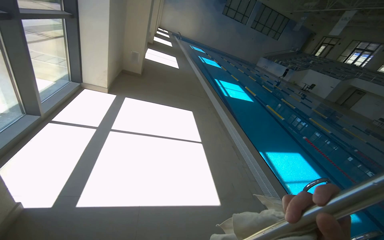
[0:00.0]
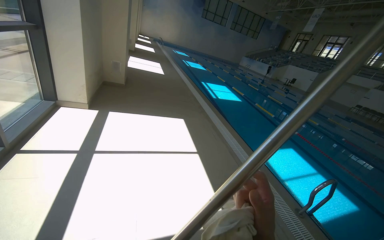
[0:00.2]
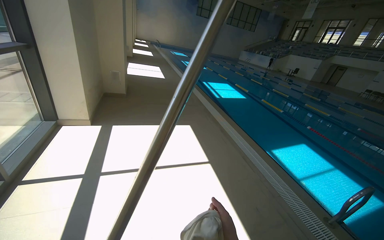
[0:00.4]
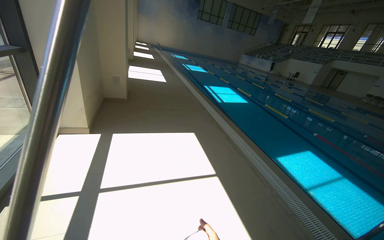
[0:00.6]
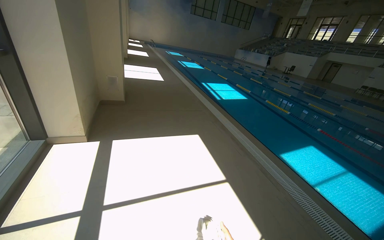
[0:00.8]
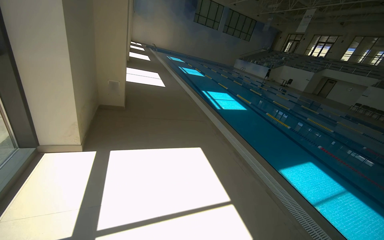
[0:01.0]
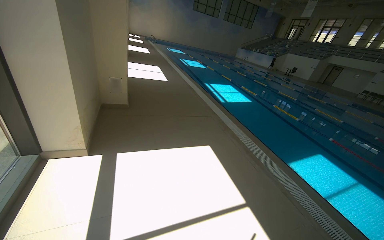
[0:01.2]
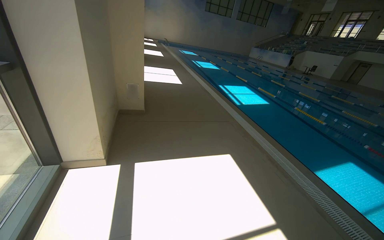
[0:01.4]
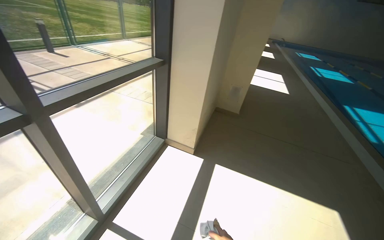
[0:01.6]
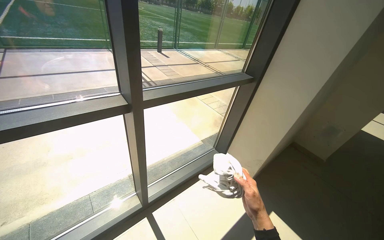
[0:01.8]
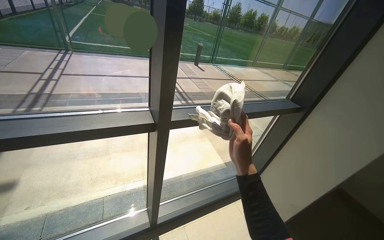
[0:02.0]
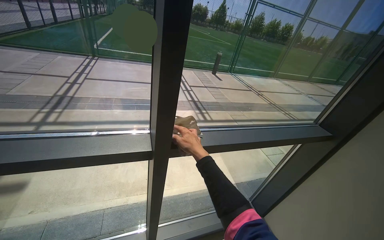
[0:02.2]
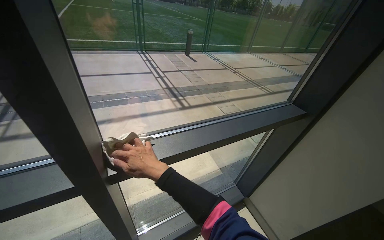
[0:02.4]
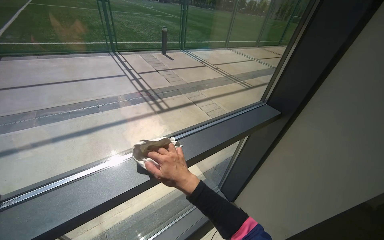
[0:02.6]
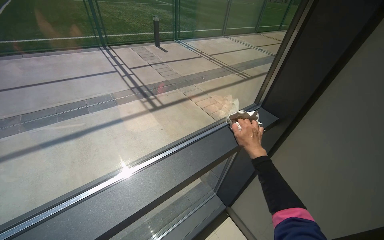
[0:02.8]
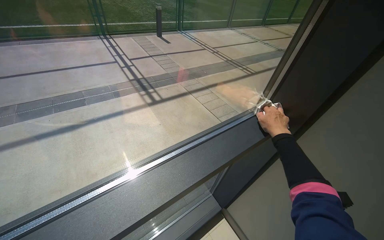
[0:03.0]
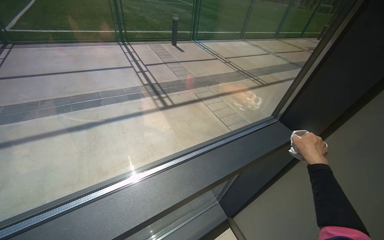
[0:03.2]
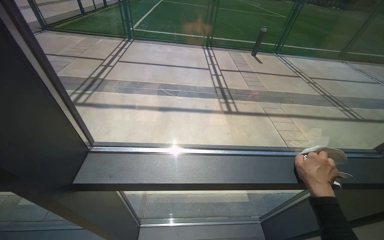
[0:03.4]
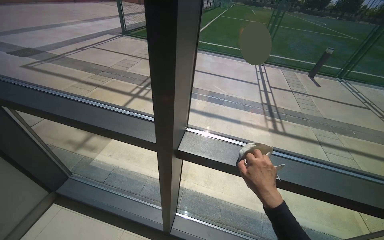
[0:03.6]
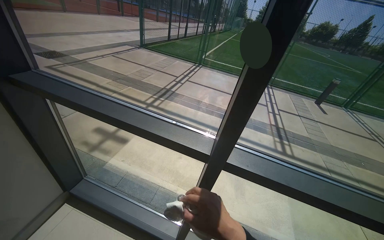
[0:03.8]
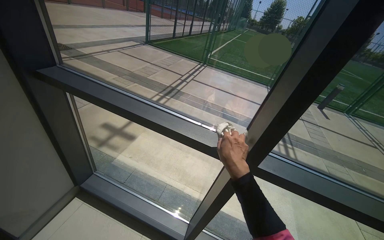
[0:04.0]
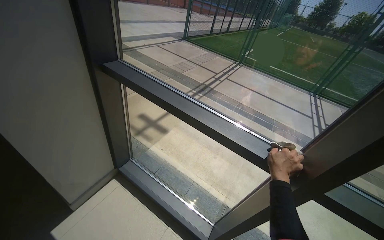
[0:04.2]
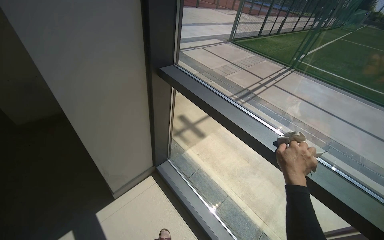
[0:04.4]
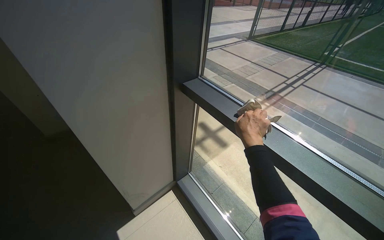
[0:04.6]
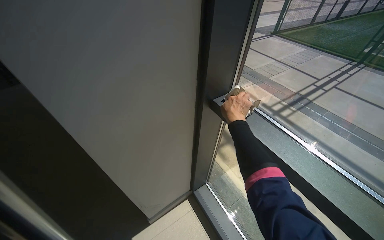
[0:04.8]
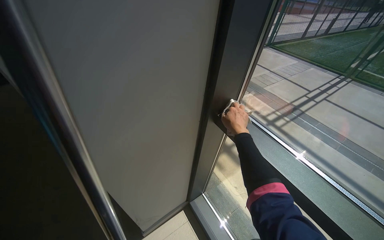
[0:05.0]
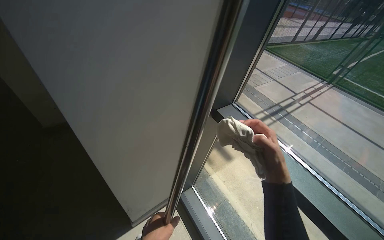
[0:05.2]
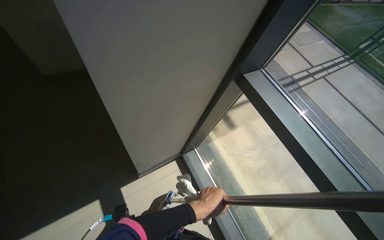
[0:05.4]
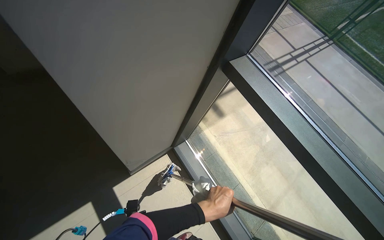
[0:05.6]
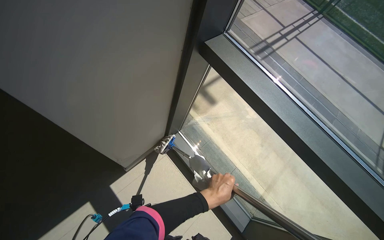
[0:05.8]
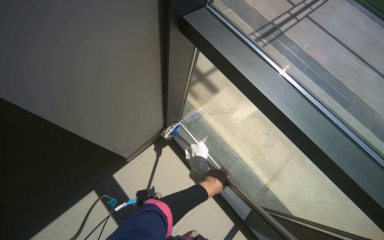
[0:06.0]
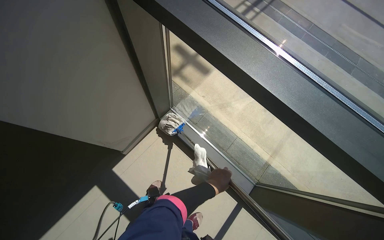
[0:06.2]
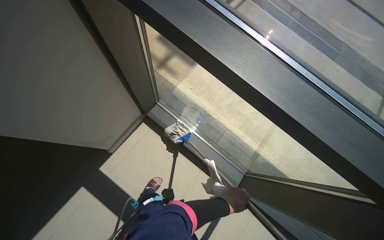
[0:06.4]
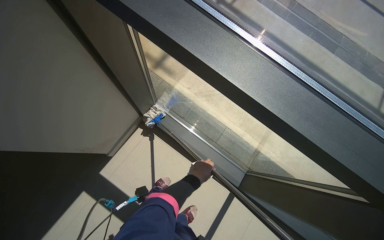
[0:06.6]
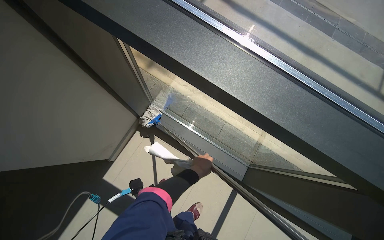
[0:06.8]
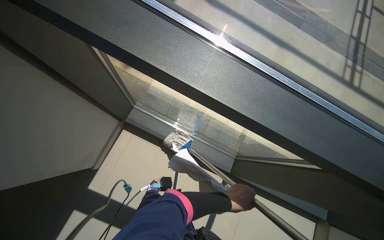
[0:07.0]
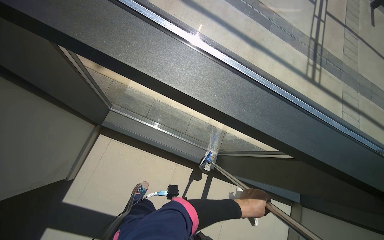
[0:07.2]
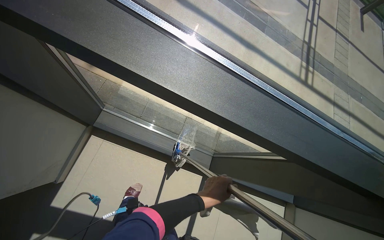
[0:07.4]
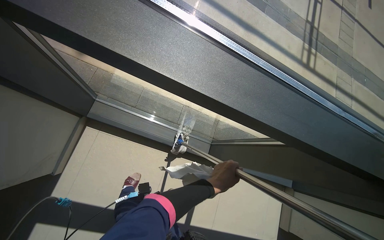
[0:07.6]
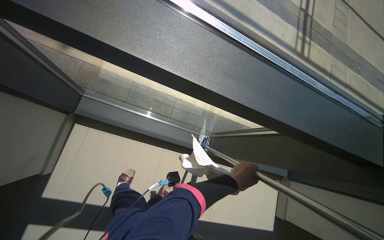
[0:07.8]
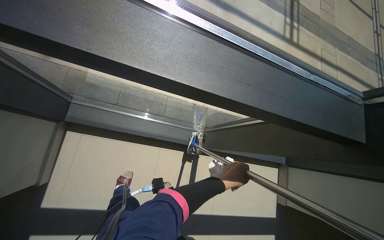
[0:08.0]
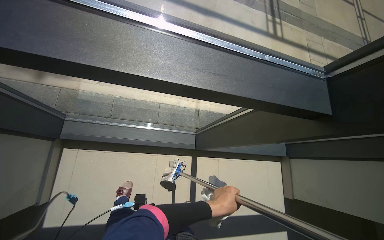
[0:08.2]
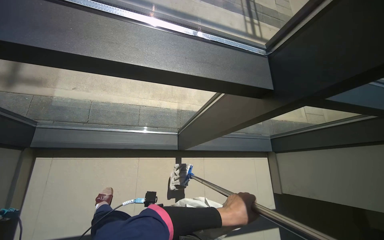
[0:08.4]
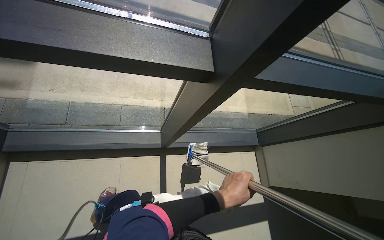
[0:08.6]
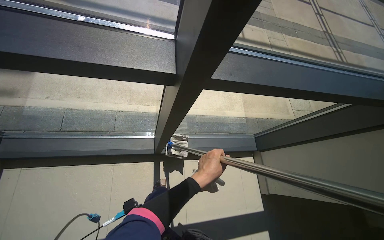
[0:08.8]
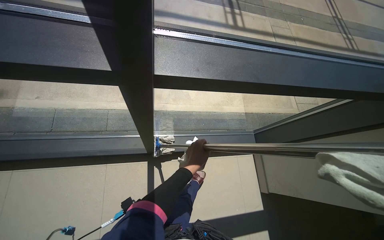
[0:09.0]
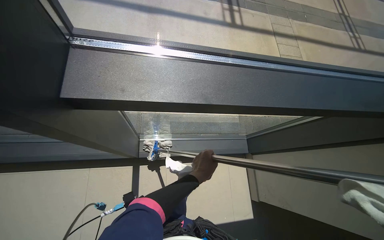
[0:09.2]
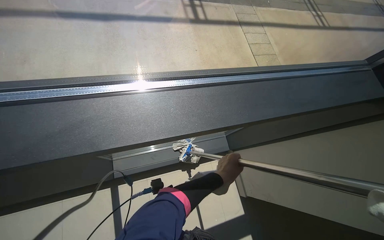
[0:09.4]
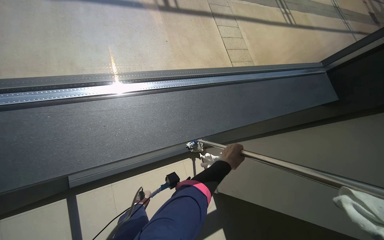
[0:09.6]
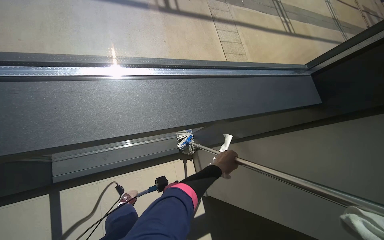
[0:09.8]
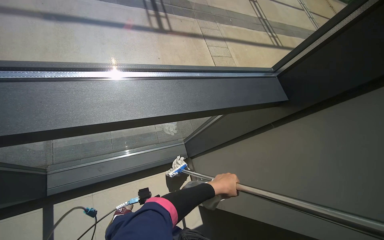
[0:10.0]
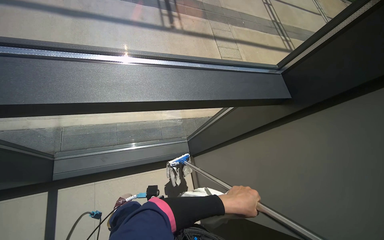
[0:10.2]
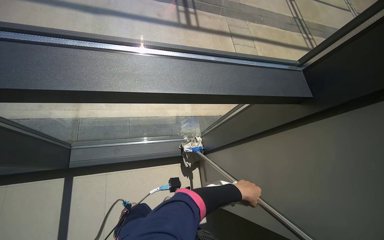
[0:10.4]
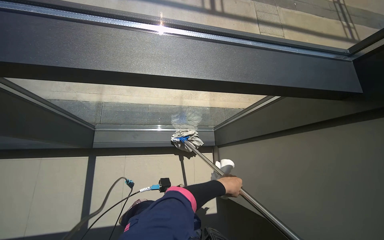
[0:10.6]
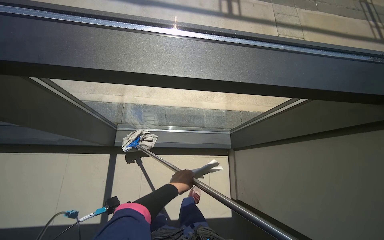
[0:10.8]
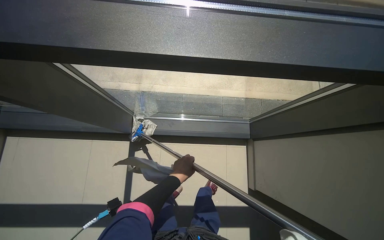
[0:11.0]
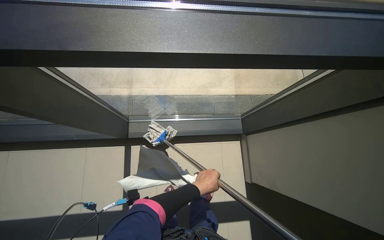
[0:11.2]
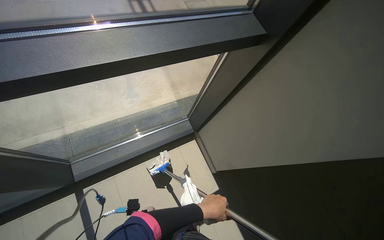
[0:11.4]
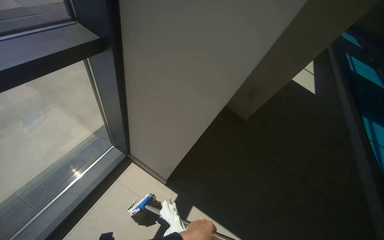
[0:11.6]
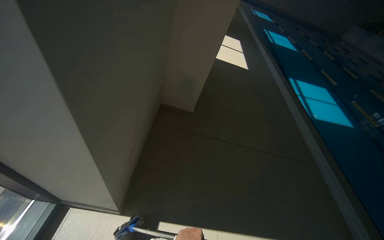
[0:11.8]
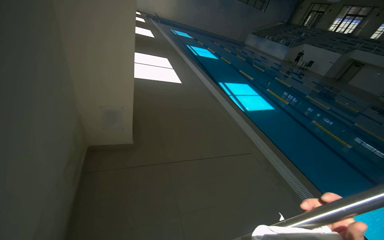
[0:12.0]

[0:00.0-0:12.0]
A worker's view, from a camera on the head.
Job: cleaning windows.
The whole recording: Cleaning windows and frames. The worker cleans the large windows and their frames using a cloth and a mop.
0.0 to 1.6 s: The camera is carried some 1.5 m. The camera sweeps to the left, by some 30 degrees.
1.6 to 3.0 s: The wearer moves approximately 1 m. The head rotates approximately 35 degrees to the left.
3.0 to 4.4 s: The head travels some 1 m. The wearer's head swings approximately 80 degrees to the left. The camera pitches upward, by approximately 15 degrees.
4.4 to 6.0 s: The wearer moves roughly 40 cm. The view tilts roughly 25 degrees downward.
7.6 to 9.0 s: The head travels to the right, roughly 60 cm.
9.0 to 10.4 s: The camera travels roughly 50 cm.
10.4 to 12.0 s: The camera is carried roughly 40 cm. The wearer's head swings some 65 degrees to the right.

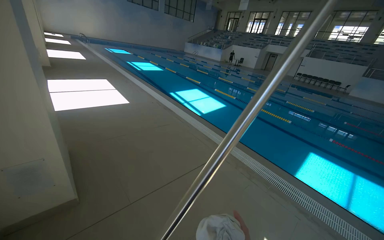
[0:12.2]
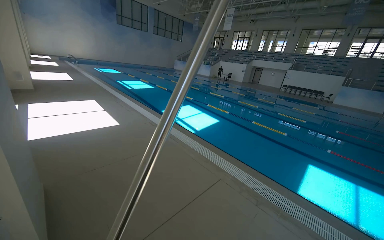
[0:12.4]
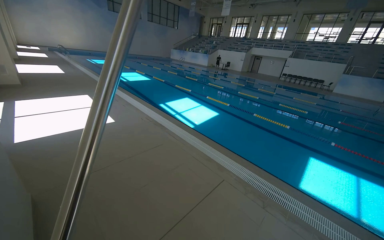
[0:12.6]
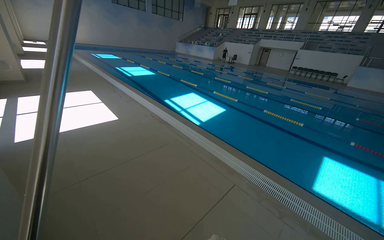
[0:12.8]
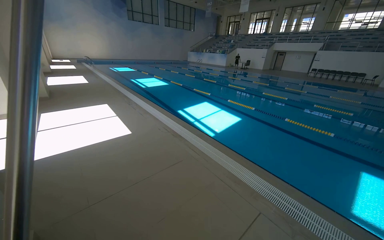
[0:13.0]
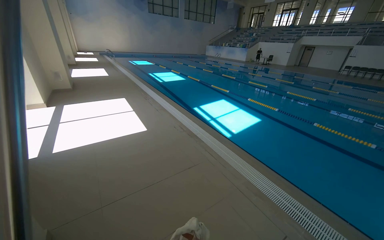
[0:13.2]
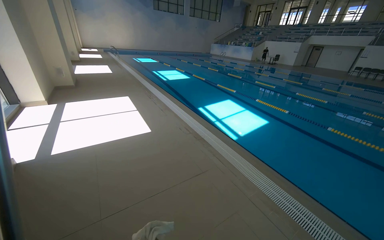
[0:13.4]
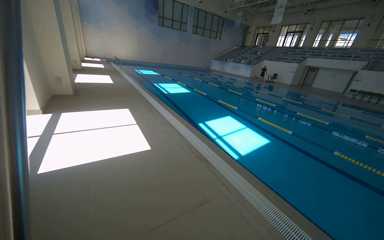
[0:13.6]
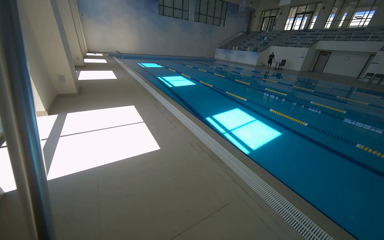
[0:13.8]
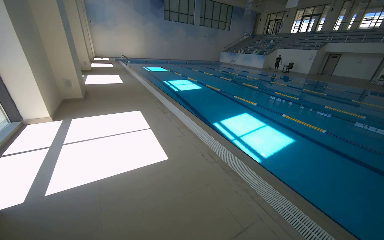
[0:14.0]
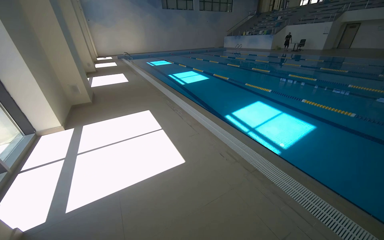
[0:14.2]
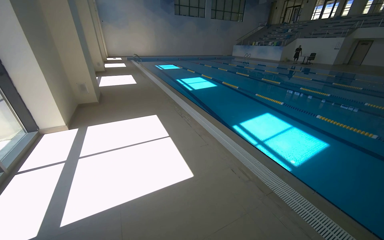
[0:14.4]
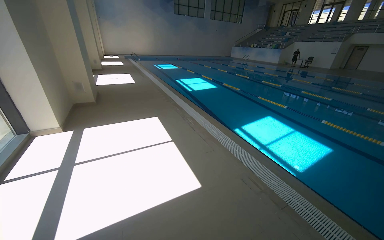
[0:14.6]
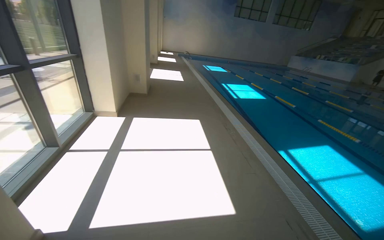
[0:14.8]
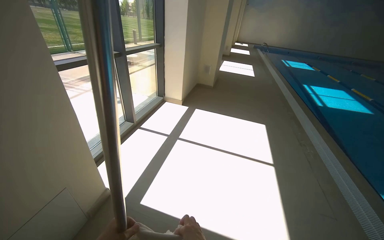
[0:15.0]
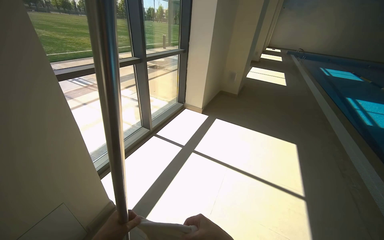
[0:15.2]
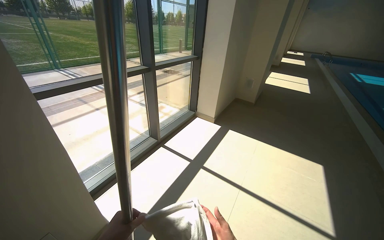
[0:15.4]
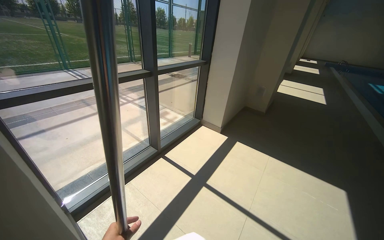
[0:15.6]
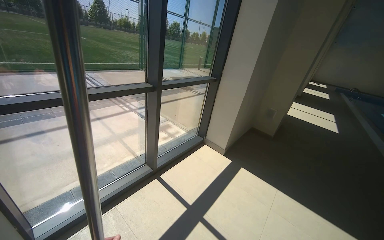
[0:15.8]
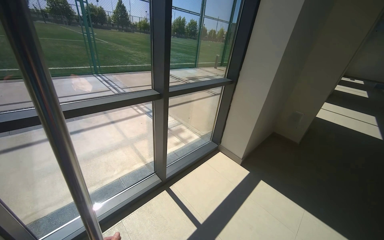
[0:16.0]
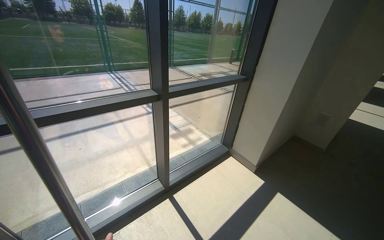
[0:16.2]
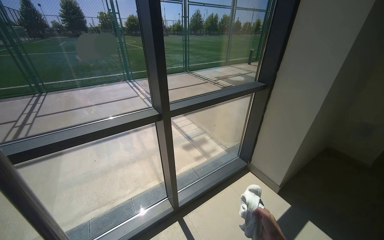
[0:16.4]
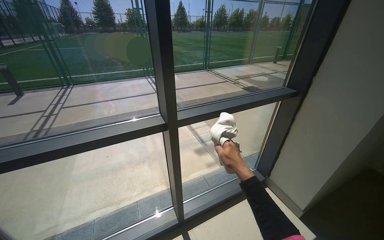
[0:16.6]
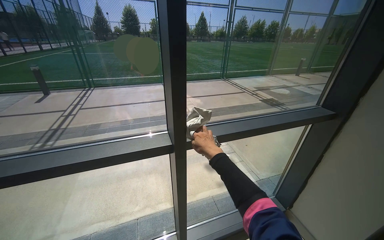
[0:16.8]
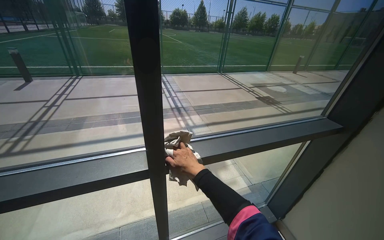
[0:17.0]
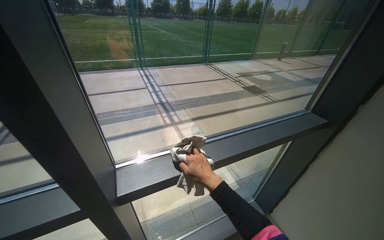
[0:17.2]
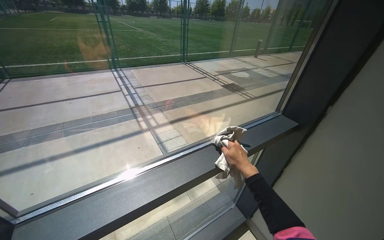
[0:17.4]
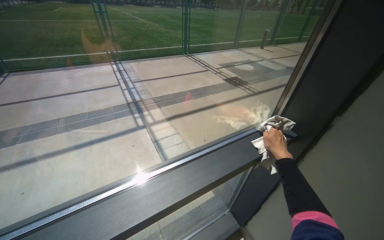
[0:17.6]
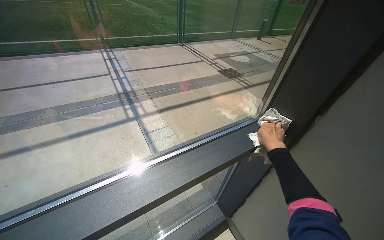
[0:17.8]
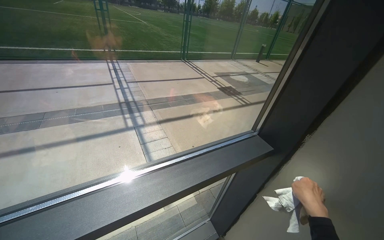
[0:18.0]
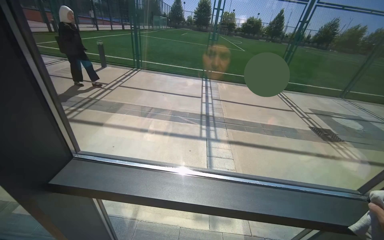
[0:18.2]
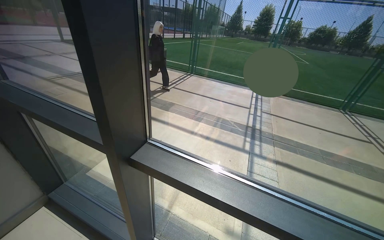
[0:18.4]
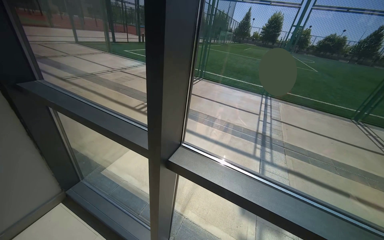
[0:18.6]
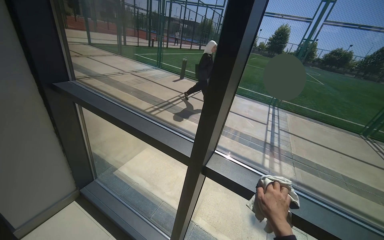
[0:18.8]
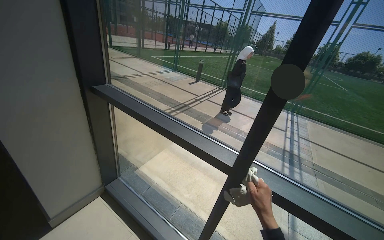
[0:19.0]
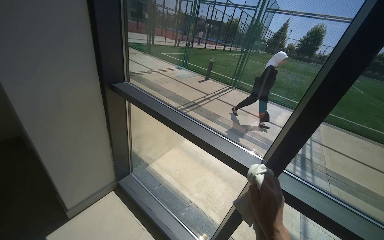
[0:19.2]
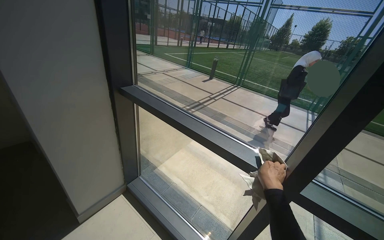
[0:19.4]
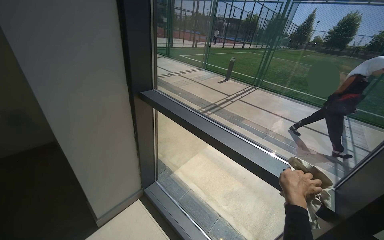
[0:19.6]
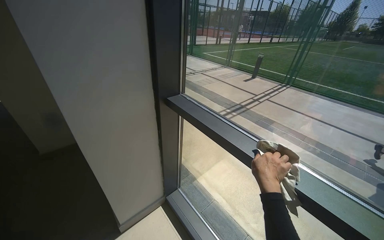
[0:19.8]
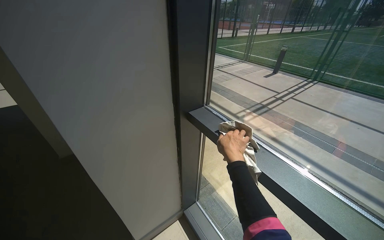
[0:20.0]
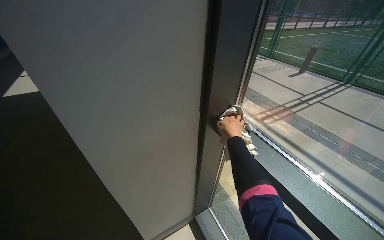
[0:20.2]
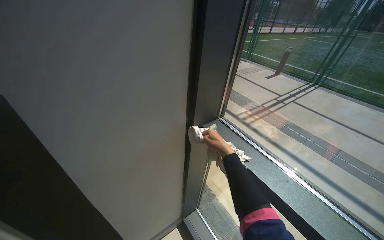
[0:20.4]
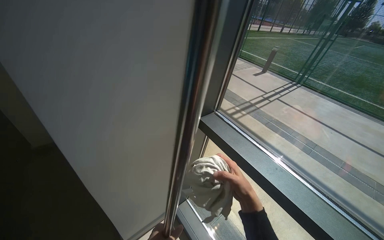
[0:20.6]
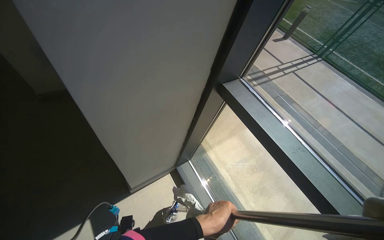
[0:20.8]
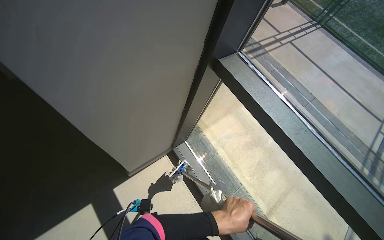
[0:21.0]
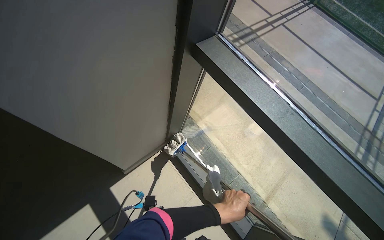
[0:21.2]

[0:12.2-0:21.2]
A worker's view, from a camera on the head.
Job: cleaning windows.
The whole recording: Cleaning windows and frames. The worker cleans the large windows and their frames using a cloth and a mop.
13.8 to 15.2 s: The camera is carried approximately 1.5 m. The wearer's head swings some 55 degrees to the left.
15.2 to 16.6 s: The wearer moves about 1.5 m. The head rotates approximately 40 degrees to the left.
16.6 to 18.2 s: The camera is carried some 80 cm. The head rotates approximately 30 degrees to the left.
18.2 to 19.8 s: The camera is carried approximately 80 cm. The head turns to the left by about 45 degrees.
19.8 to 21.2 s: The wearer moves about 40 cm. The camera pitches downward, by about 30 degrees.
